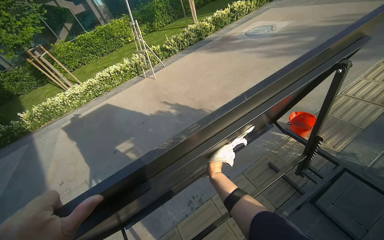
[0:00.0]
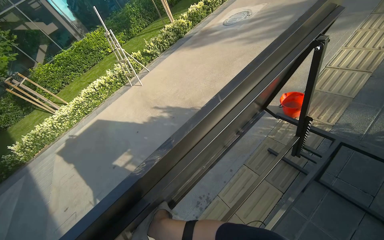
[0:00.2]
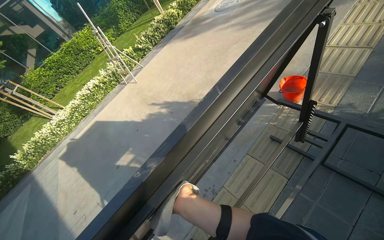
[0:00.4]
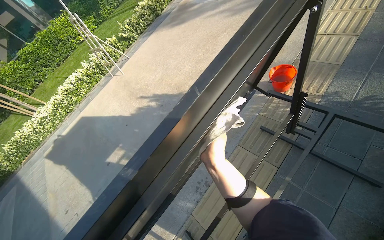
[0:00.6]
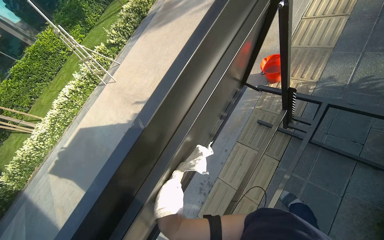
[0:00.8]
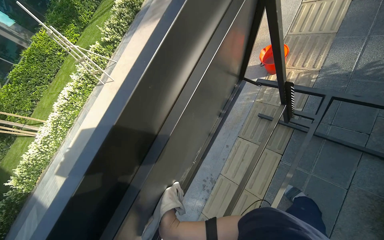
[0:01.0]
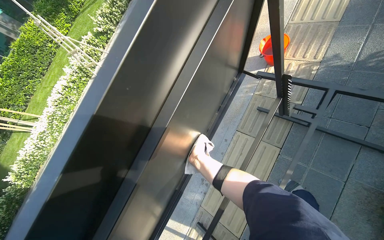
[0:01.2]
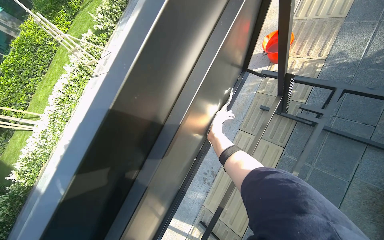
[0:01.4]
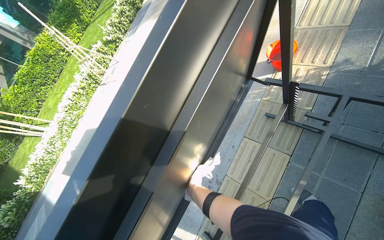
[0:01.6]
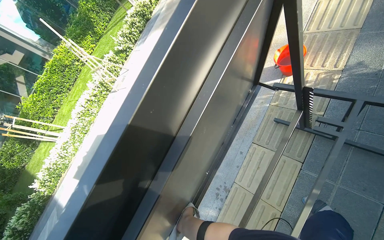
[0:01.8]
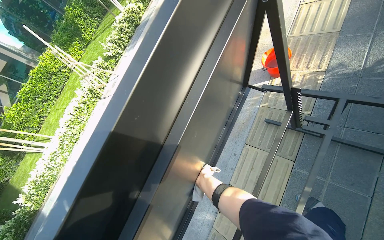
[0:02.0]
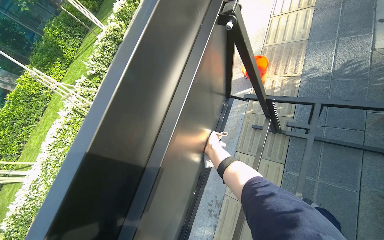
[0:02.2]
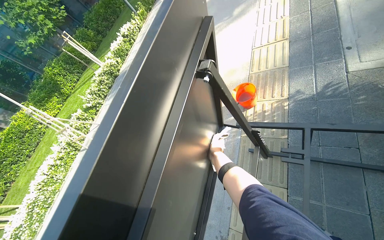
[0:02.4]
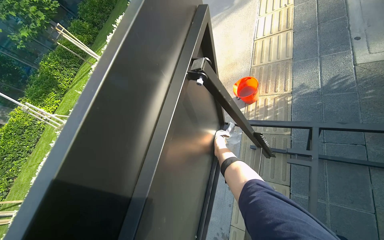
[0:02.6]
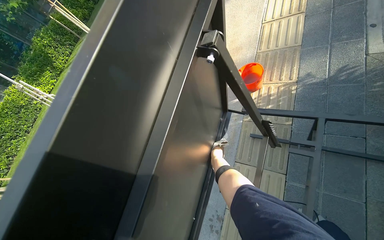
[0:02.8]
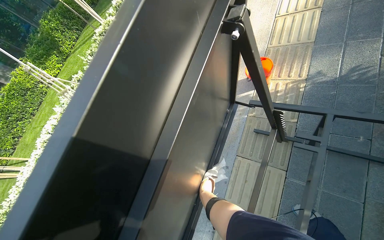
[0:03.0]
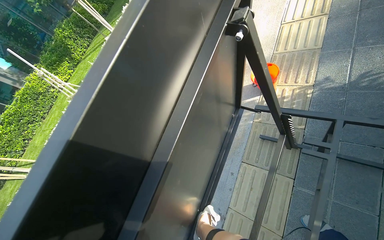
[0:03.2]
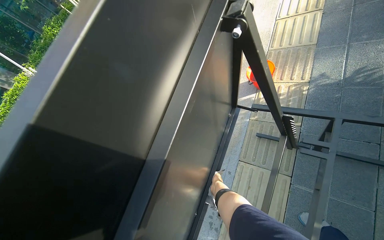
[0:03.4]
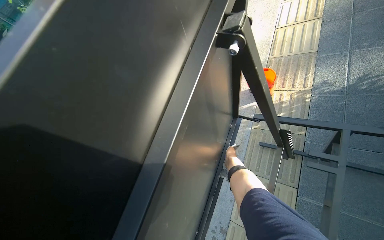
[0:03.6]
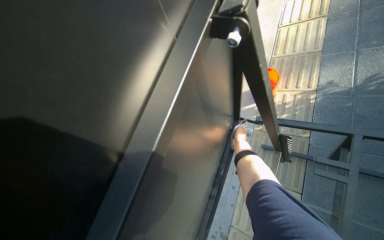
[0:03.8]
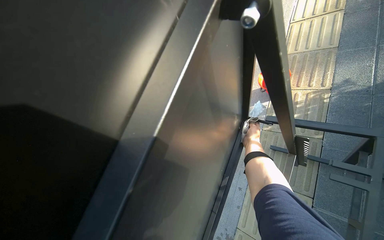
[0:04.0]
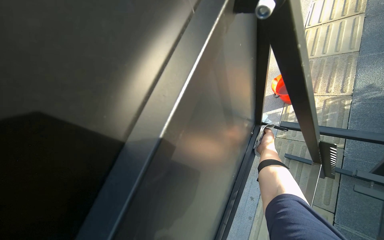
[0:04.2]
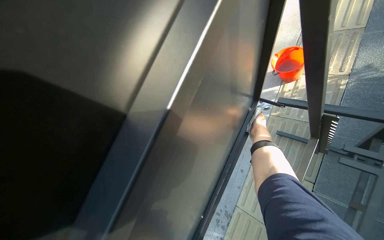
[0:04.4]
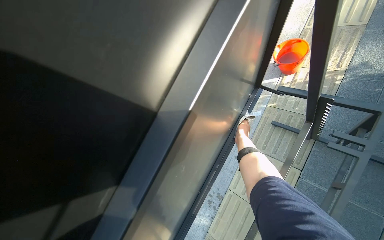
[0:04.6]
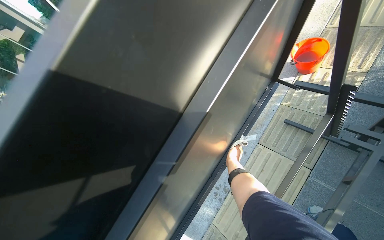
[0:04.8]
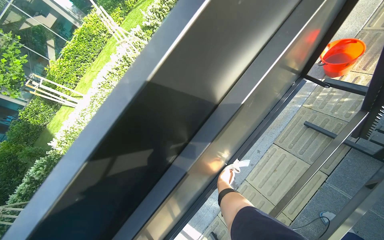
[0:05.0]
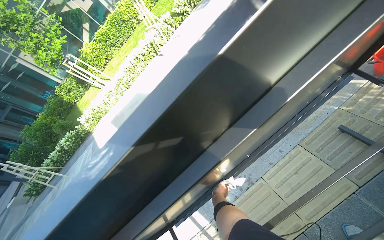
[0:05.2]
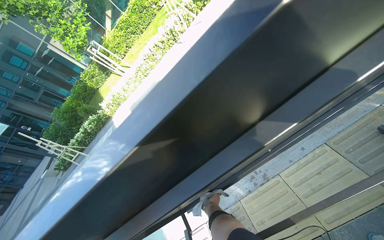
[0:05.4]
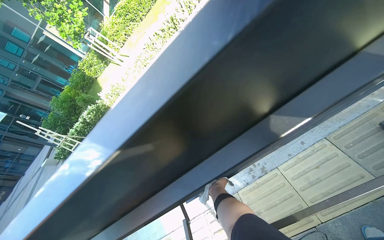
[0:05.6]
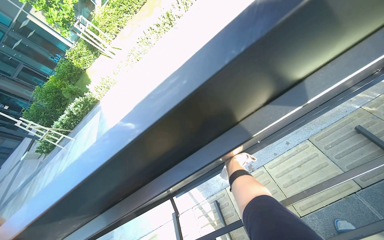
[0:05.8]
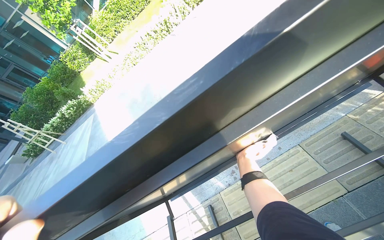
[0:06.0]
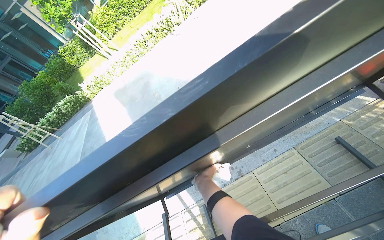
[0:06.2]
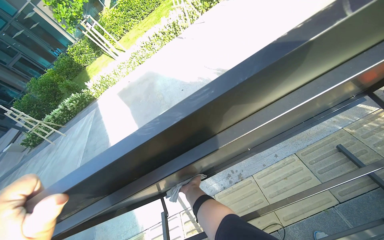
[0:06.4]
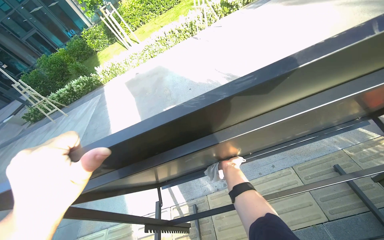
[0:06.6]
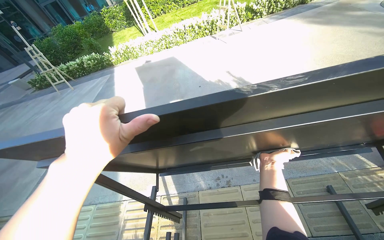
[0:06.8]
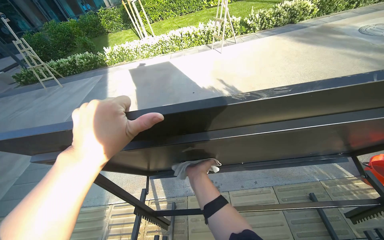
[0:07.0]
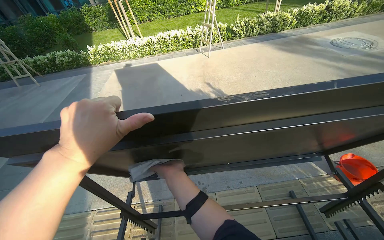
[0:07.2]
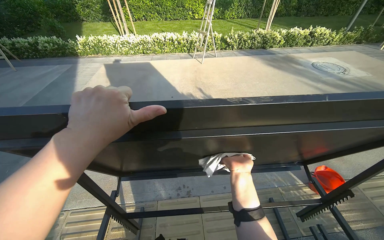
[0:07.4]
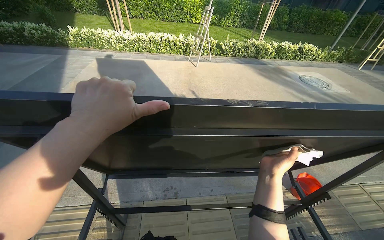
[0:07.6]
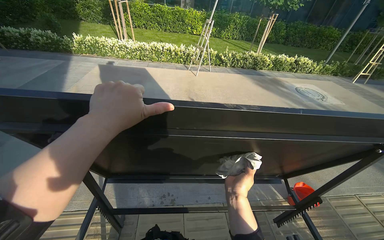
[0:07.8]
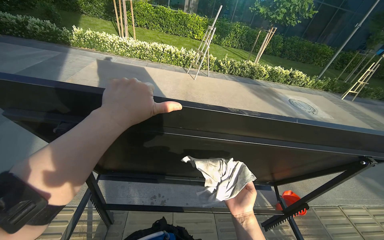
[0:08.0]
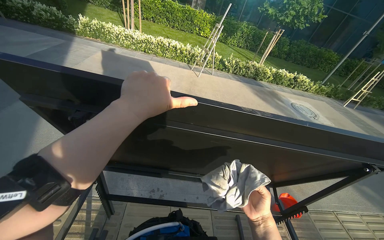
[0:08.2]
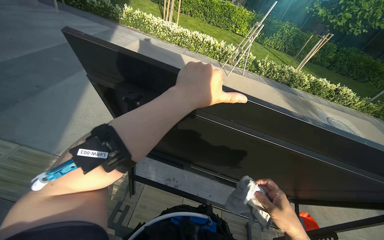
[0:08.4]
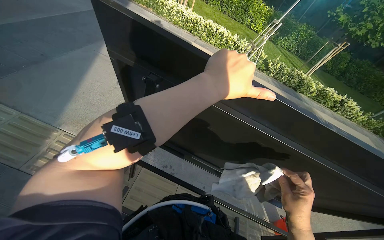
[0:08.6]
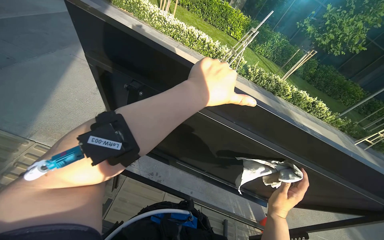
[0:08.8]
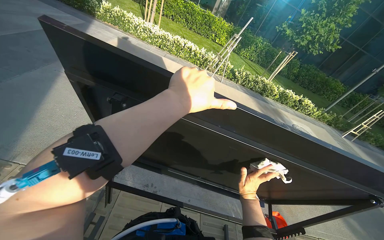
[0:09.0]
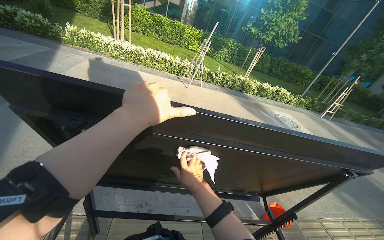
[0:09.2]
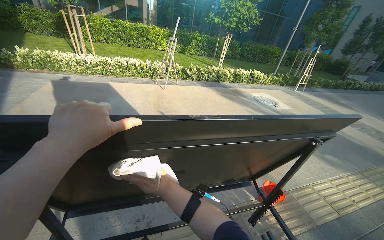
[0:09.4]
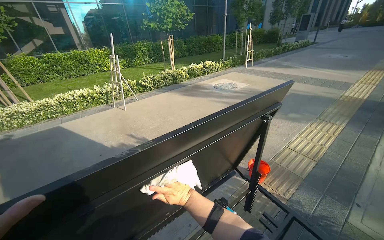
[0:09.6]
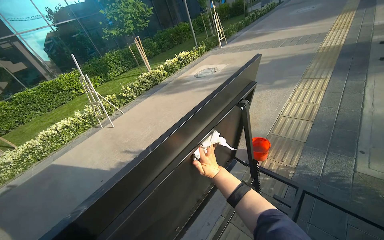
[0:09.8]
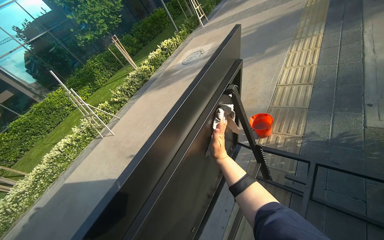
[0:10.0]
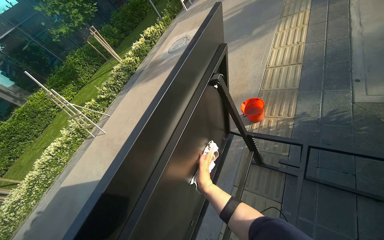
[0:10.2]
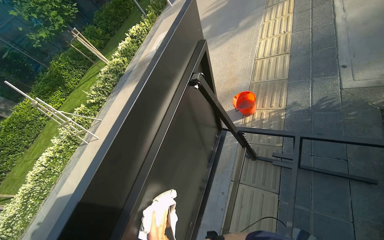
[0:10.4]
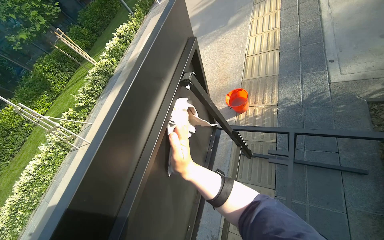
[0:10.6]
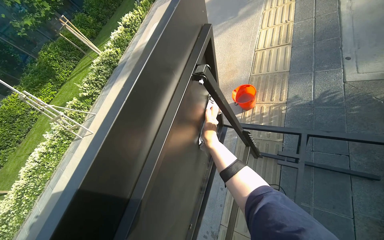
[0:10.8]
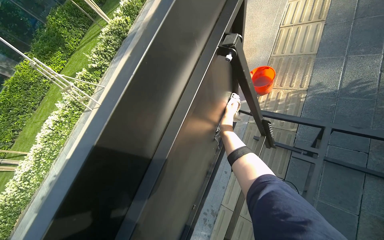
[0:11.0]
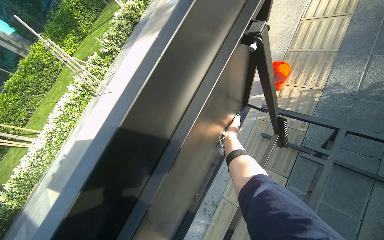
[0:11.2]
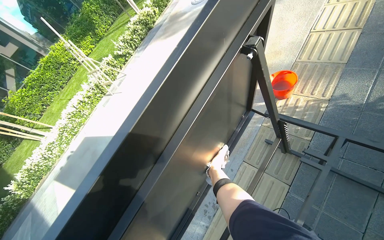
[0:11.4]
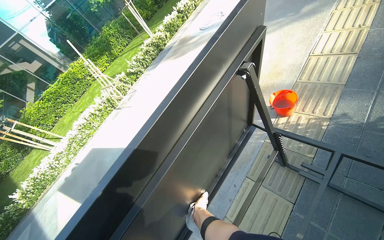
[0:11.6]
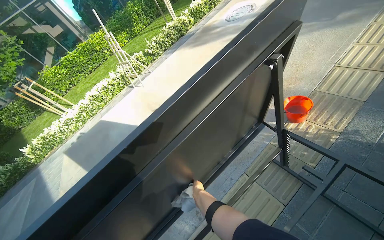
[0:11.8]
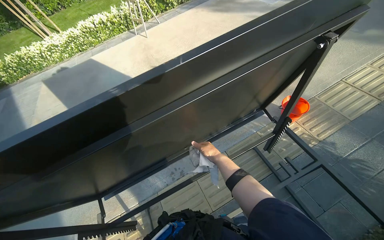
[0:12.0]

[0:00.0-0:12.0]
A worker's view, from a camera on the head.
Job: wiping surfaces.
The whole recording: Cleaning table frame and underside. The worker wipes the frame and underside of the display table with a cloth.
0:00.0 to 0:01.6: The scene rotates counterclockwise by about 30 degrees.
0:03.0 to 0:04.4: The right hand moves up the picture and to the right, roughly 30 cm.
0:04.4 to 0:06.0: The head rotates roughly 30 degrees to the left. The camera pitches downward, by roughly 20 degrees.
0:06.0 to 0:07.6: The view pans to the right by about 20 degrees. The scene rotates clockwise by roughly 35 degrees. The right hand goes about 35 cm nearer to the camera.
0:09.0 to 0:10.4: The head travels roughly 60 cm. The head rotates about 90 degrees to the right.
0:10.4 to 0:12.0: The camera pitches downward, by approximately 20 degrees. The scene turns about 40 degrees clockwise in the picture.

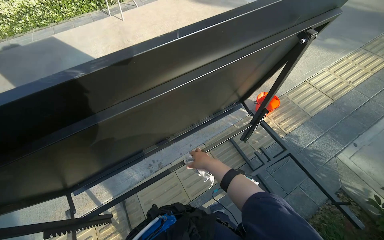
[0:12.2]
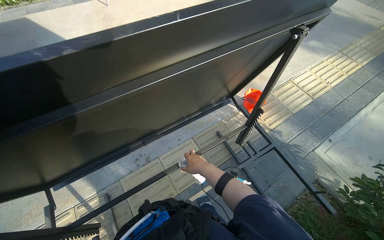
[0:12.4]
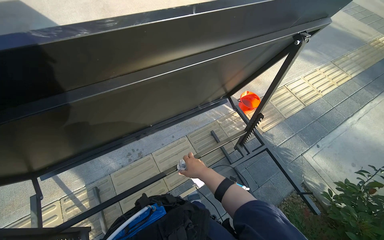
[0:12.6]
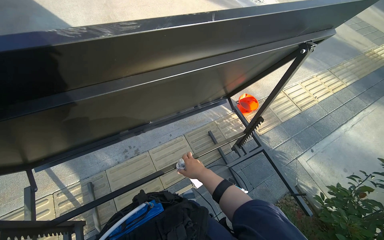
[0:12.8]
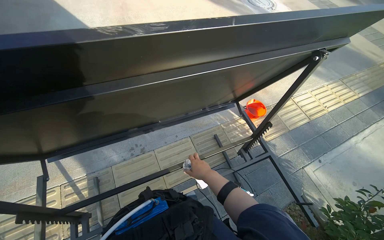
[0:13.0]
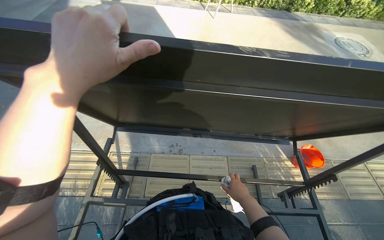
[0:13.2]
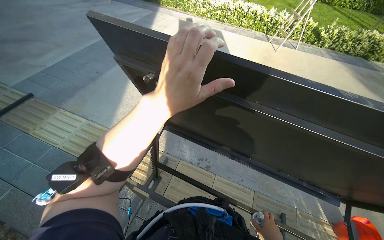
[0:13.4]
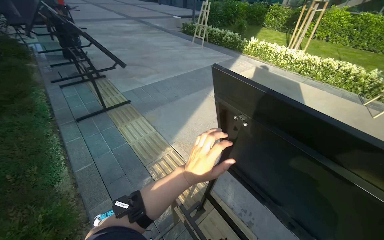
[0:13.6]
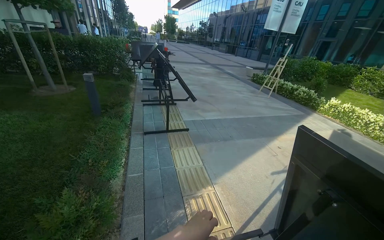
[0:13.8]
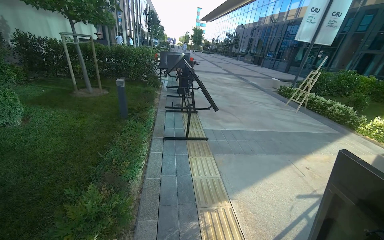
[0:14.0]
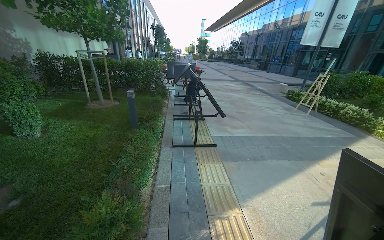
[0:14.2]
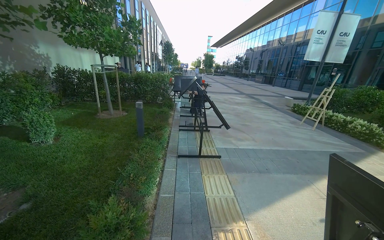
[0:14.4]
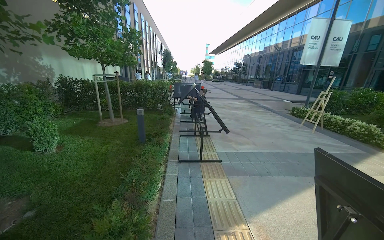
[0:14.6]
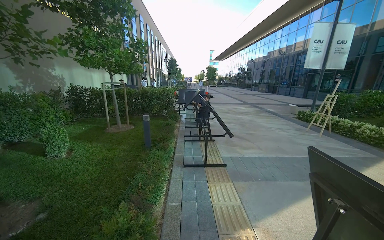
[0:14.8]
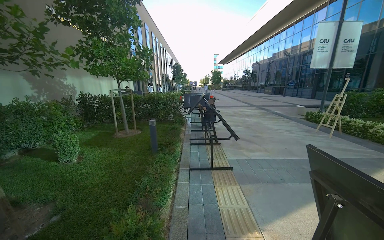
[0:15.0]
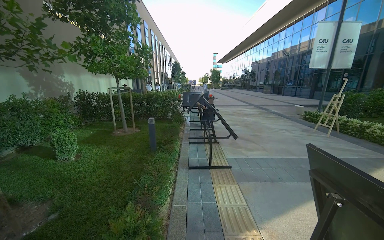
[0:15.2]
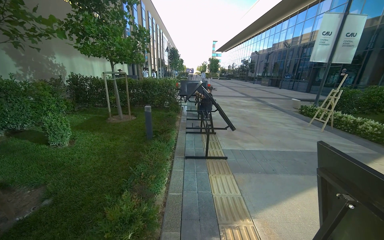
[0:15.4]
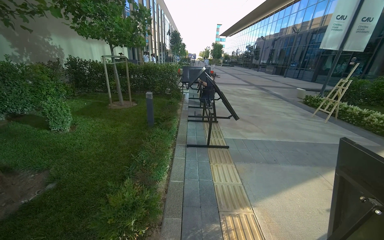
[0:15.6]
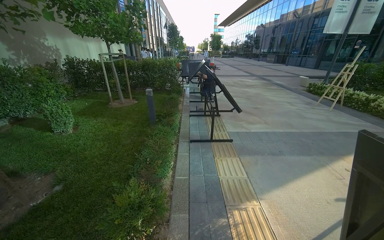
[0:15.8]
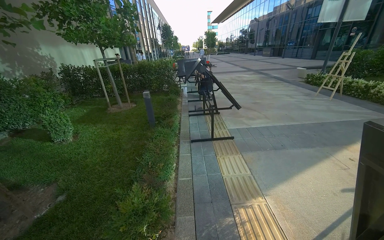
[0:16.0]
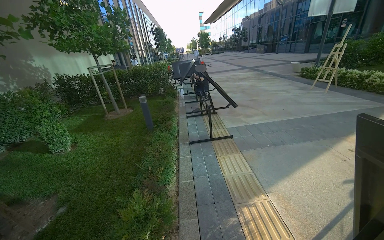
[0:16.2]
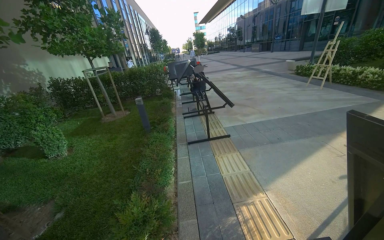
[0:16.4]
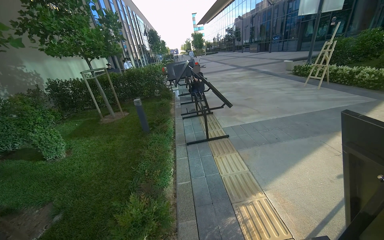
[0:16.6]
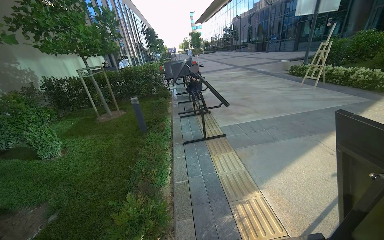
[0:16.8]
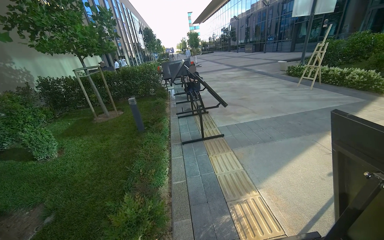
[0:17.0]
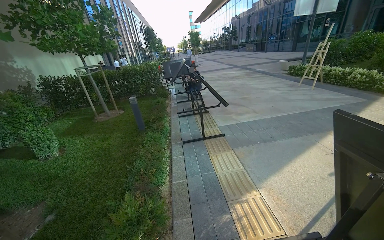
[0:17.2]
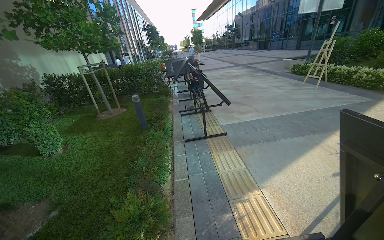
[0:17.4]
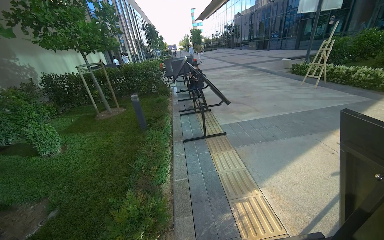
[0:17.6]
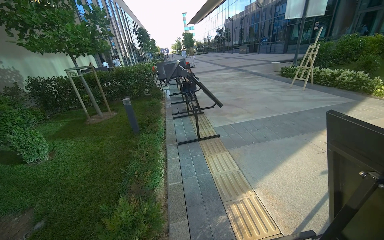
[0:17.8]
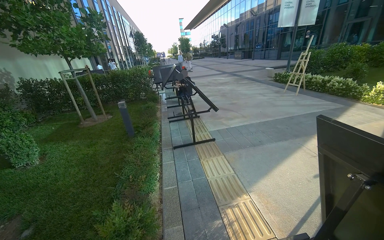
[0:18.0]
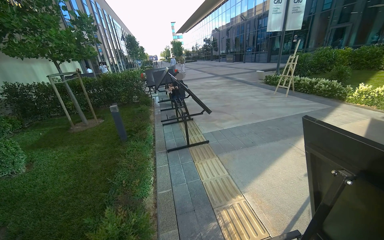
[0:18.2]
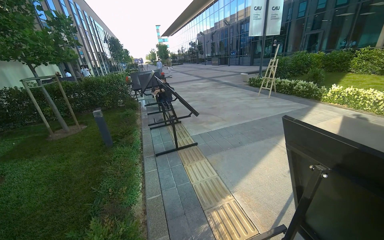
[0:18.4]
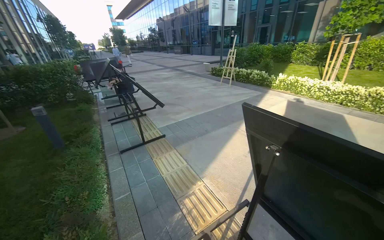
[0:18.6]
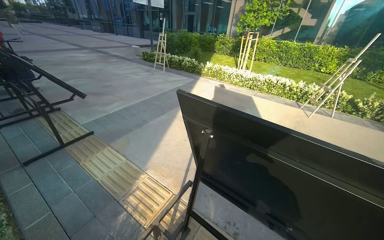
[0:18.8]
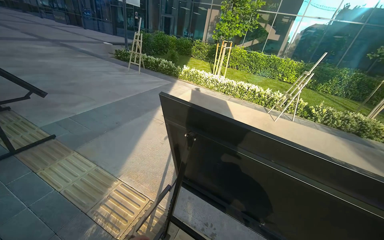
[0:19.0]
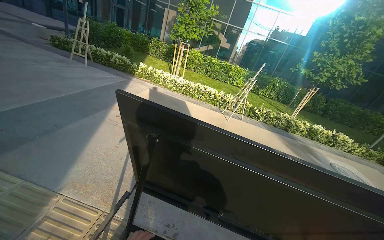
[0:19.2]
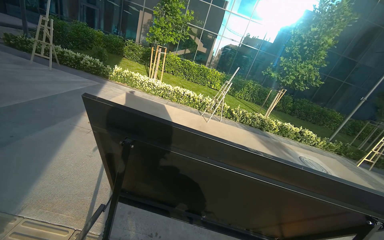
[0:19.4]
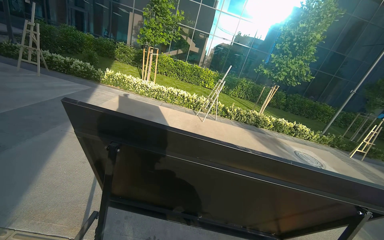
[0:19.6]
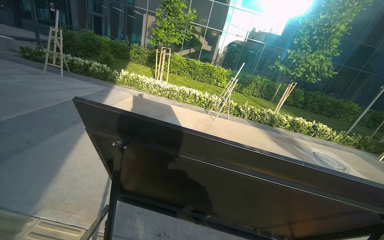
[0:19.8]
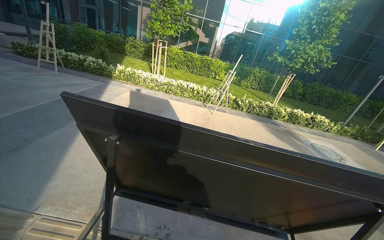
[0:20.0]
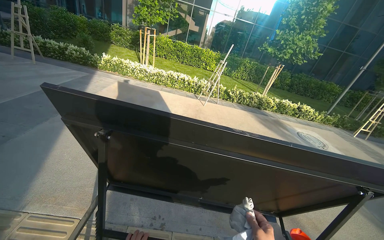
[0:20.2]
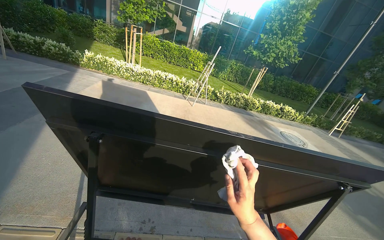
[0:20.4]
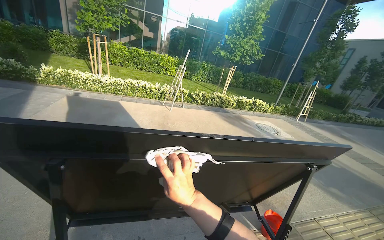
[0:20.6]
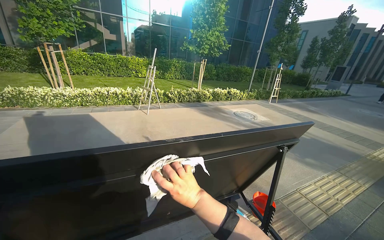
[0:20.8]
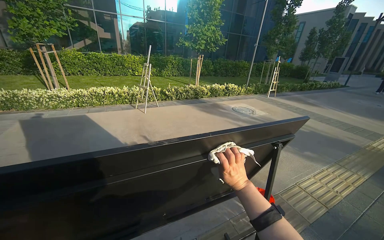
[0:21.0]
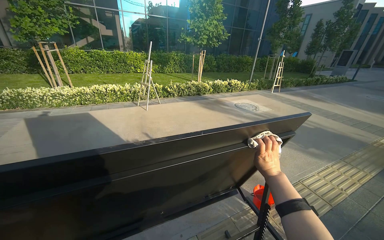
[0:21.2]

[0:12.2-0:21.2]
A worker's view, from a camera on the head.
Job: wiping surfaces.
The whole recording: Cleaning table frame and underside. The worker wipes the frame and underside of the display table with a cloth.
0:12.2 to 0:13.8: The head rotates approximately 105 degrees to the left. The view tips upward by some 40 degrees.
0:13.8 to 0:15.2: The camera sweeps to the left, by about 15 degrees. The wearer looks some 15 degrees further upward.
0:18.2 to 0:19.8: The head rotates approximately 75 degrees to the right.
0:19.8 to 0:21.2: The wearer's head swings about 30 degrees to the right.
